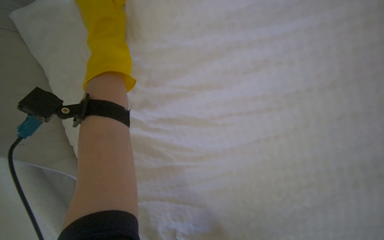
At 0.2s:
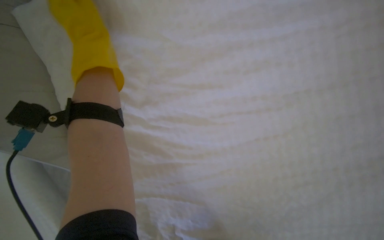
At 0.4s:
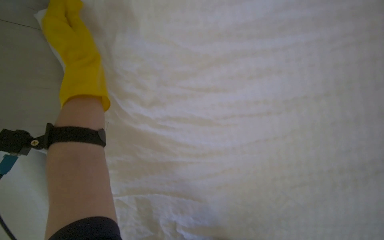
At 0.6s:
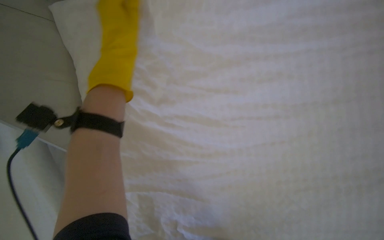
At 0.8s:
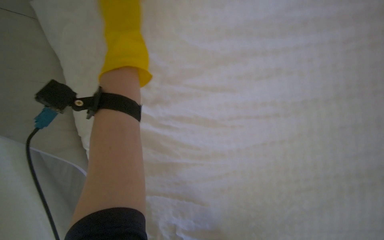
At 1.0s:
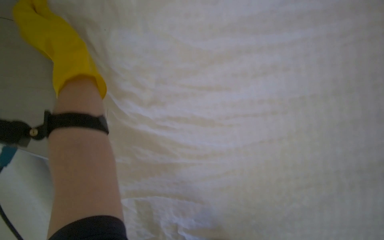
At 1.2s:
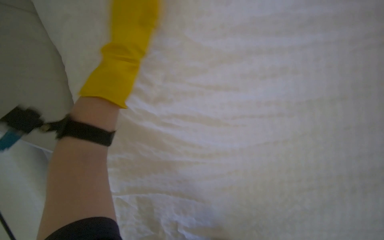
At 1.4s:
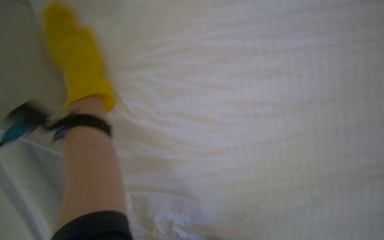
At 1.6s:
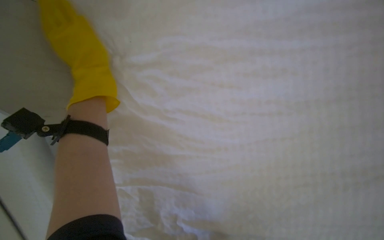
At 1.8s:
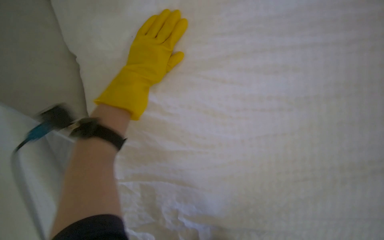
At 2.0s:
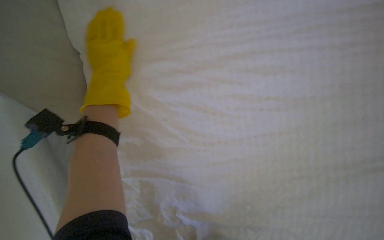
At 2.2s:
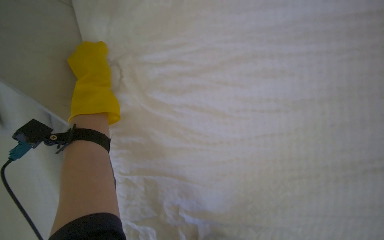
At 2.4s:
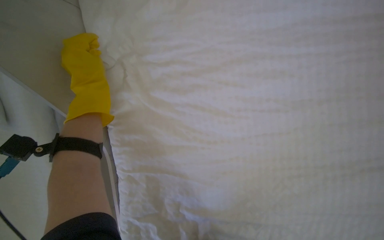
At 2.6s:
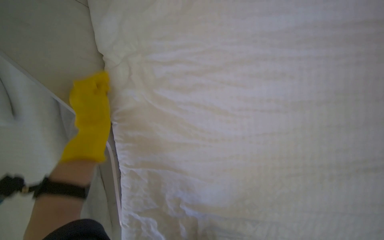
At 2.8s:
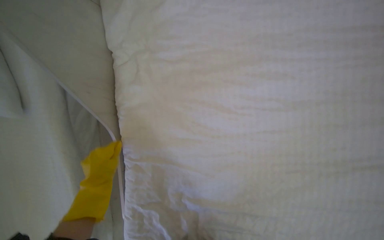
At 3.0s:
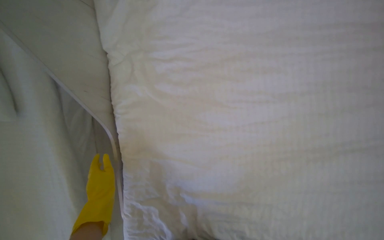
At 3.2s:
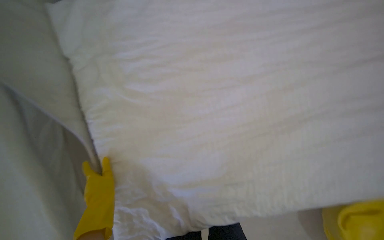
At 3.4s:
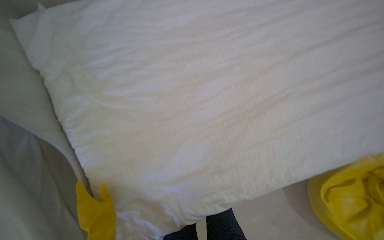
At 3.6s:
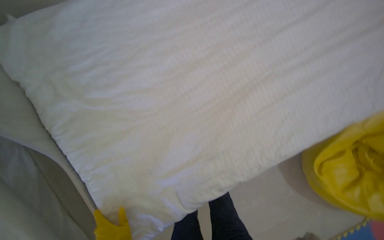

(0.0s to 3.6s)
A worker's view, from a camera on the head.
Job: organizing items.
The whole recording: Adjusting pillows on beds. Adjusts pillows on two beds.
0.0s - 1.8s: The left hand moves roughly 15 cm to the left and comes back.
1.8s - 3.6s: The head turns to the right by approximately 25 degrees.

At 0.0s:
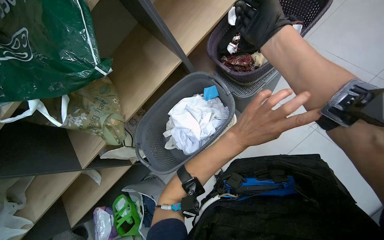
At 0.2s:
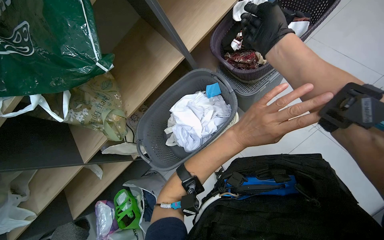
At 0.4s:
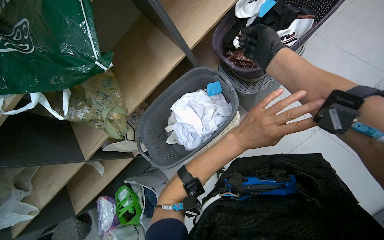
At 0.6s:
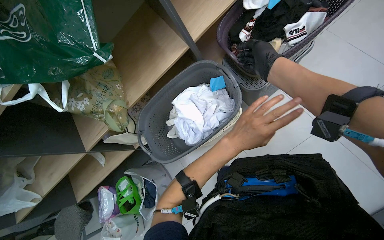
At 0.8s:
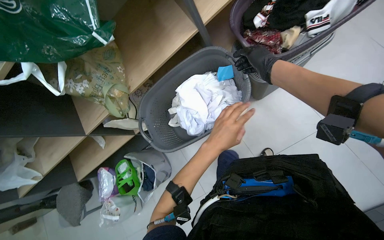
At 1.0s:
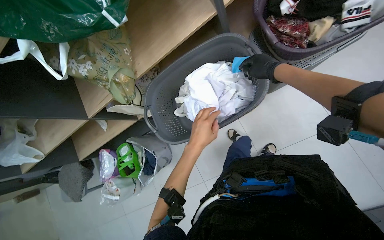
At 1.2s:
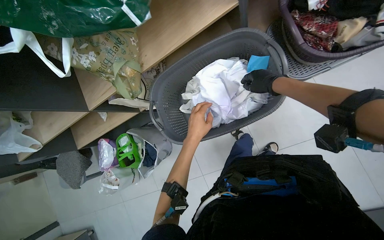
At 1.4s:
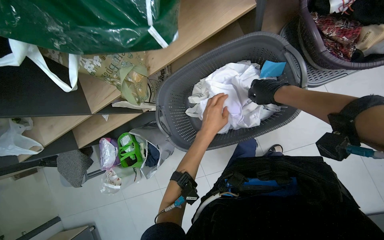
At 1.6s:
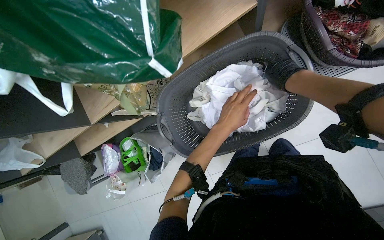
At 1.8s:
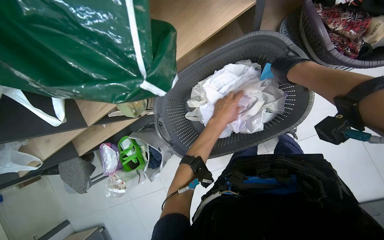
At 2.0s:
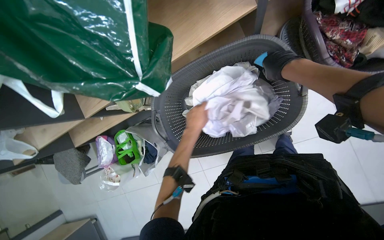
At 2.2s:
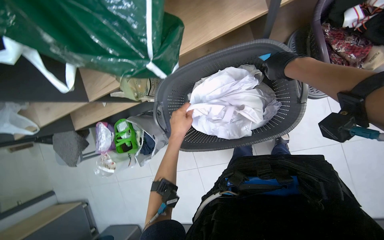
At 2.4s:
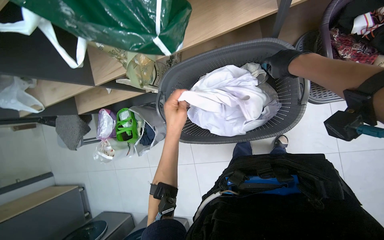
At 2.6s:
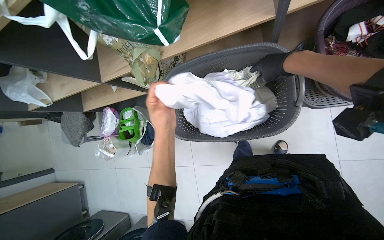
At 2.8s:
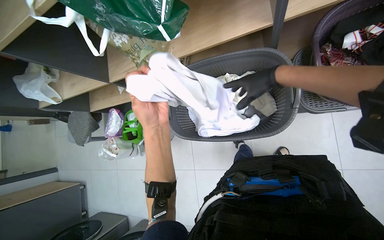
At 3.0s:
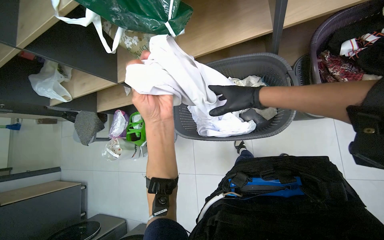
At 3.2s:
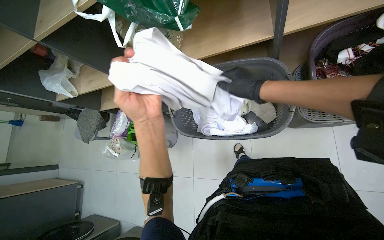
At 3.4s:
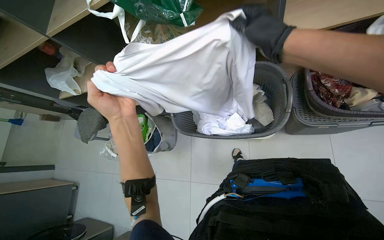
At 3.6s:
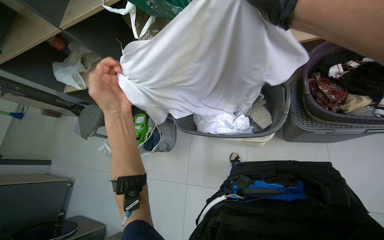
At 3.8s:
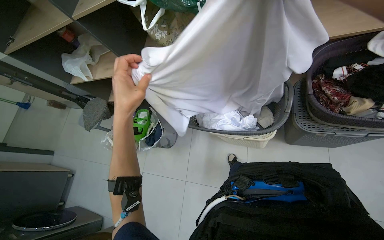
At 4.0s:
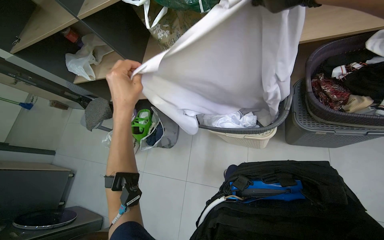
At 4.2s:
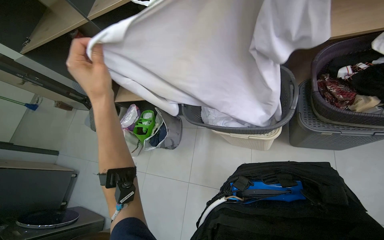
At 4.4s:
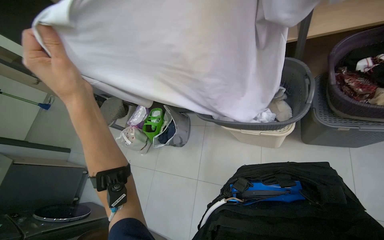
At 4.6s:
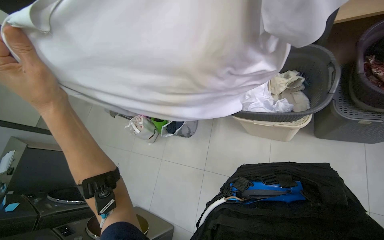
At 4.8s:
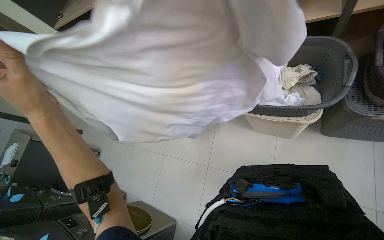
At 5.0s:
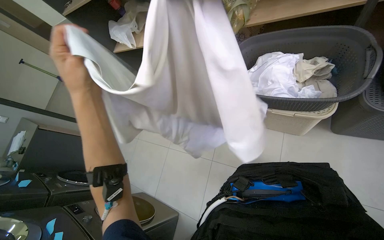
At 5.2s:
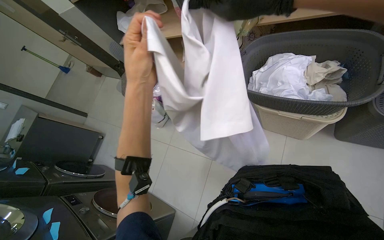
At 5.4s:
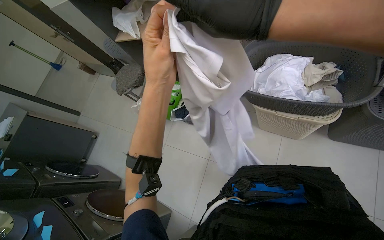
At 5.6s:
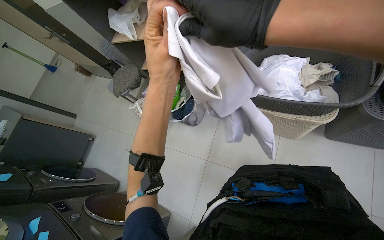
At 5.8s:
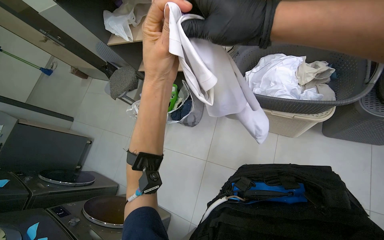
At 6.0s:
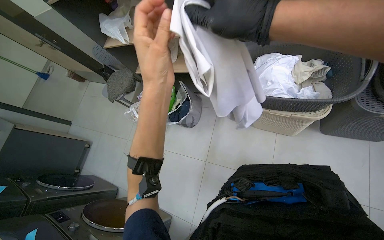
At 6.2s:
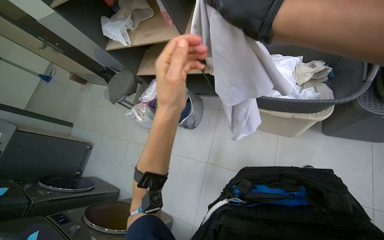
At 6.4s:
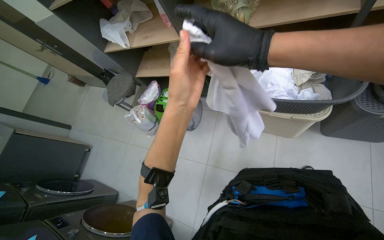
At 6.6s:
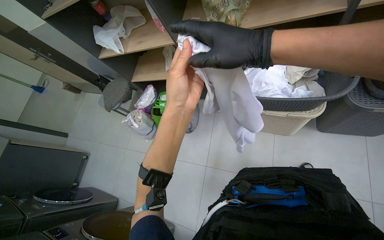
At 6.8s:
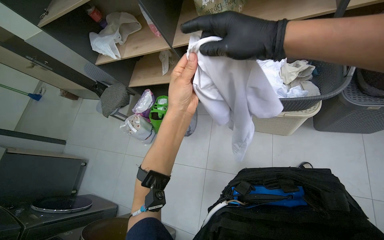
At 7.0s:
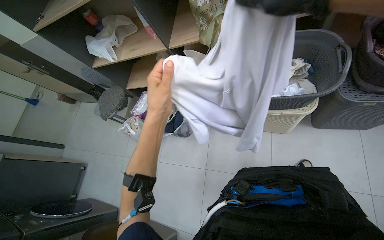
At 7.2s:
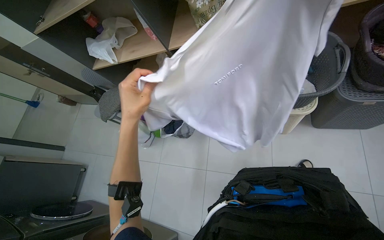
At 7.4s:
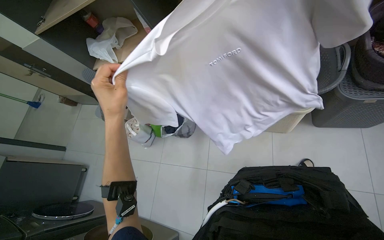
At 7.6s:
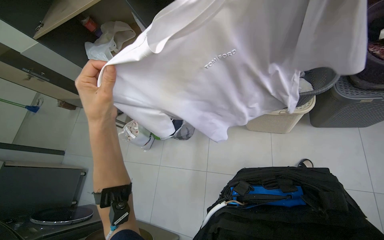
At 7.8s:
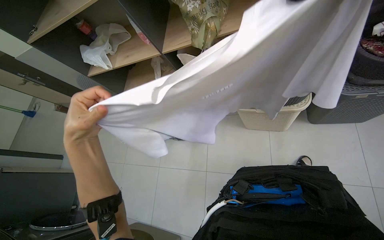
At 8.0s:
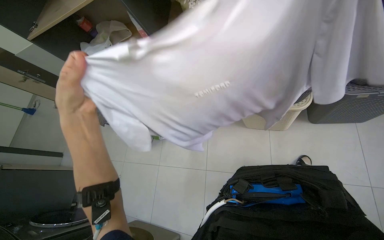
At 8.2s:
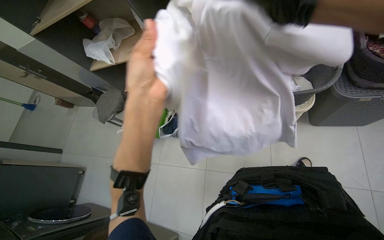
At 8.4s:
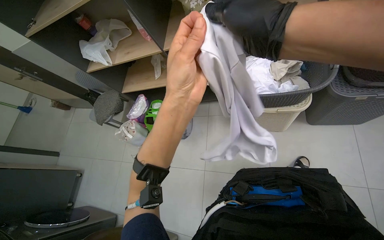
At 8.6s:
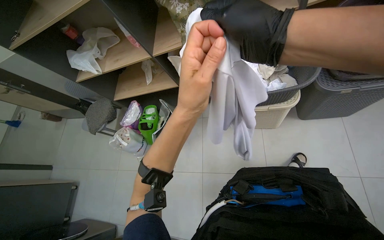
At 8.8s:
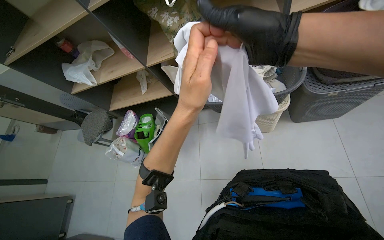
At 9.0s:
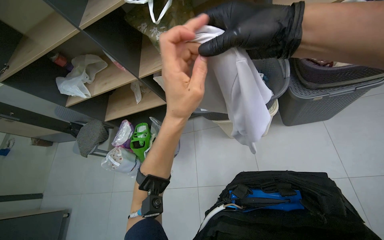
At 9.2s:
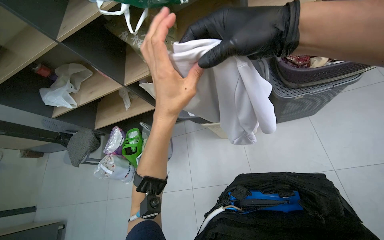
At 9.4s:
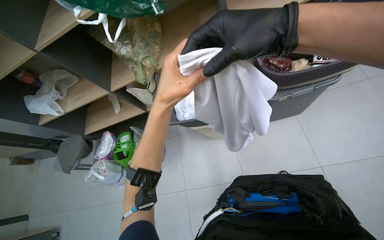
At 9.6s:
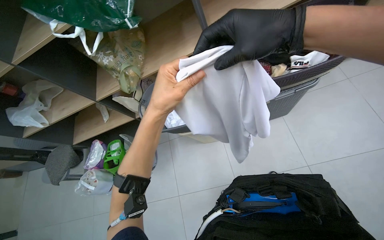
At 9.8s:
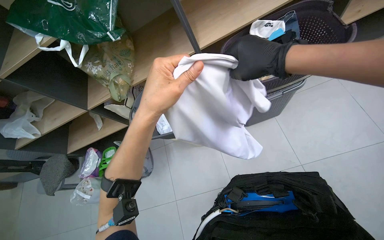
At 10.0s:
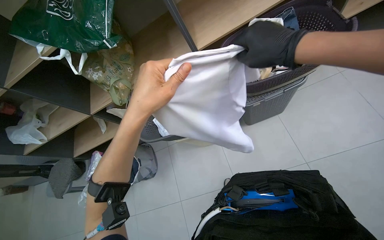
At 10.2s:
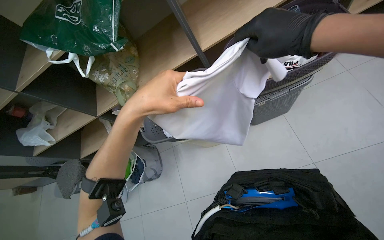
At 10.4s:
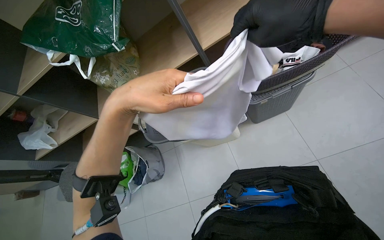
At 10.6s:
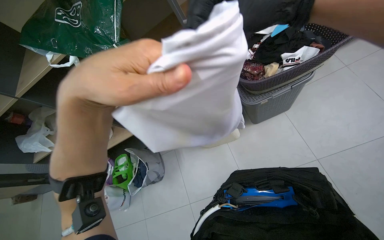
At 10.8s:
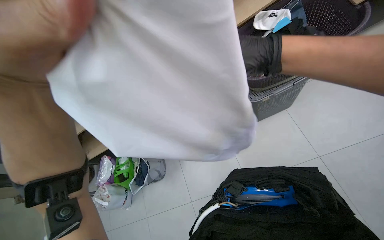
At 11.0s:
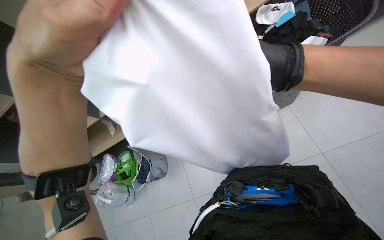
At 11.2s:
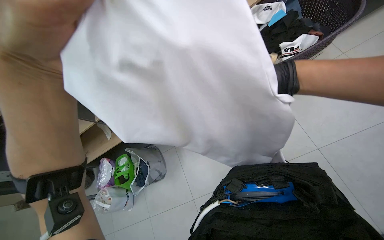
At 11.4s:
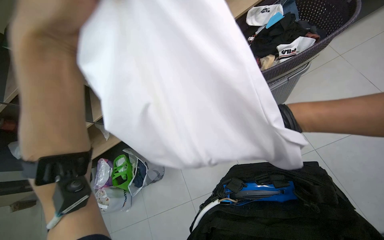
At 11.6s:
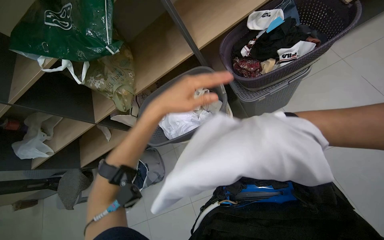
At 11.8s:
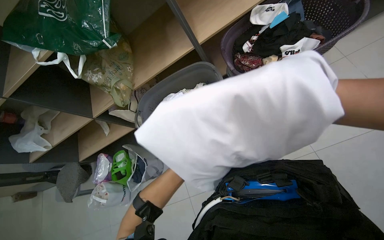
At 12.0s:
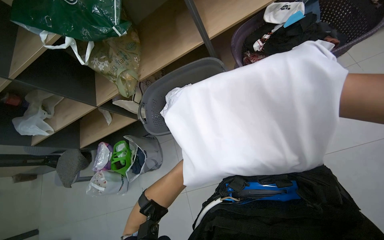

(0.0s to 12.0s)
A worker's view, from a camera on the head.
Job: managing laundry.
The whole recording: Sorting and organizing laundry. The worker sorts and organizes white clothes from a basket onto a shelf.
0.0s - 1.6s: The view tilts some 25 degrees downward.
1.6s - 3.0s: The left hand shifts approximately 30 cm nearer to the camera and to the left, while the right hand is displaced to the left by approximately 10 cm.
3.0s - 4.4s: The left hand shifts approximately 20 cm to the left and nearer to the camera.
4.4s - 6.0s: The left hand shifts about 10 cm to the right.
7.6s - 9.0s: The left hand shifts some 25 cm to the right.

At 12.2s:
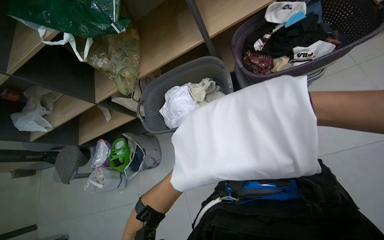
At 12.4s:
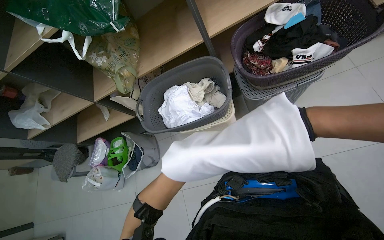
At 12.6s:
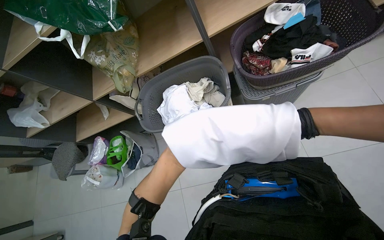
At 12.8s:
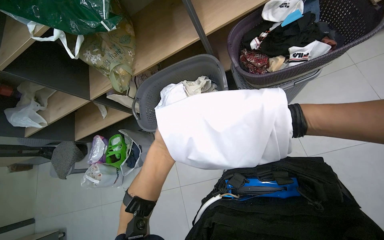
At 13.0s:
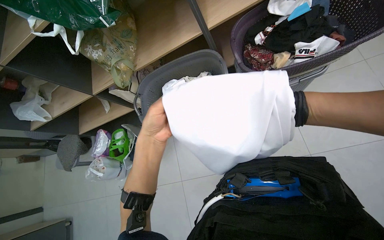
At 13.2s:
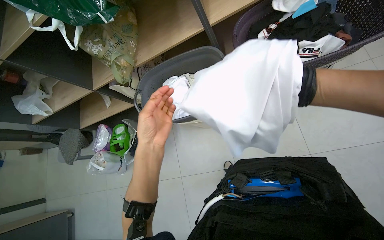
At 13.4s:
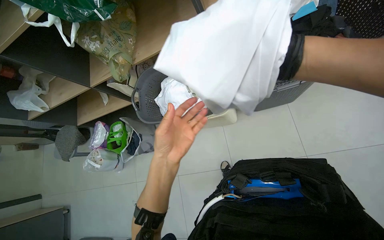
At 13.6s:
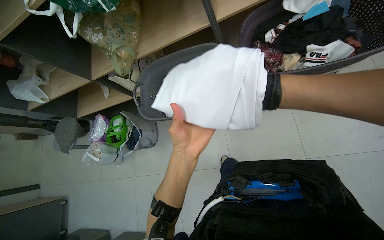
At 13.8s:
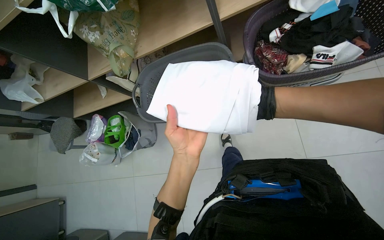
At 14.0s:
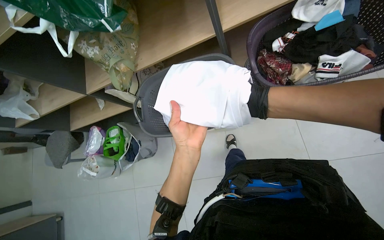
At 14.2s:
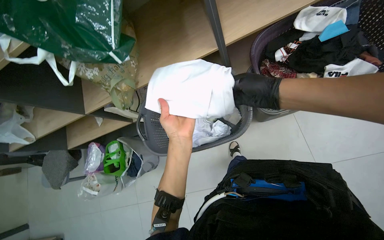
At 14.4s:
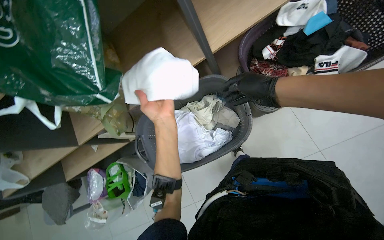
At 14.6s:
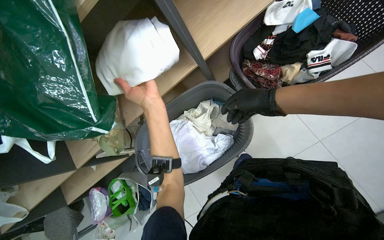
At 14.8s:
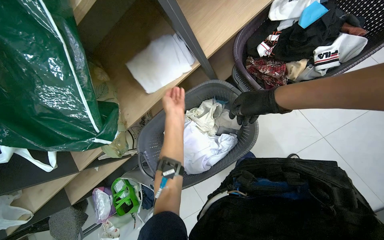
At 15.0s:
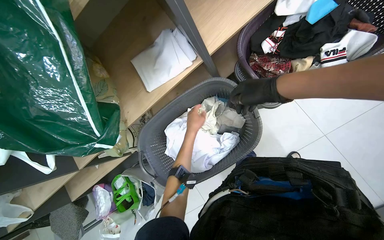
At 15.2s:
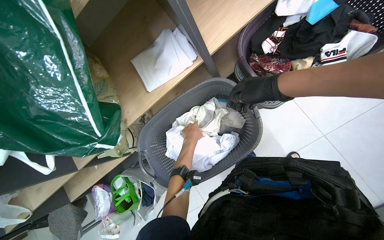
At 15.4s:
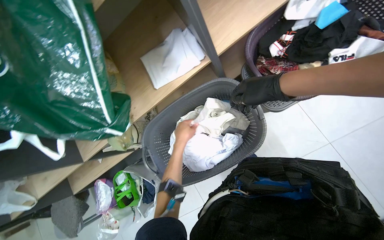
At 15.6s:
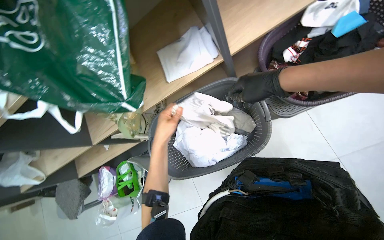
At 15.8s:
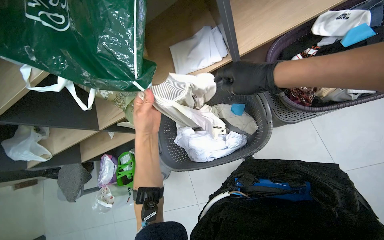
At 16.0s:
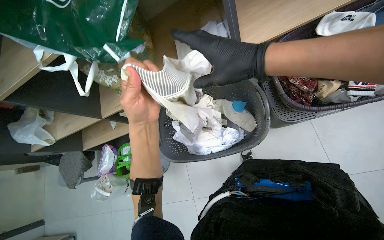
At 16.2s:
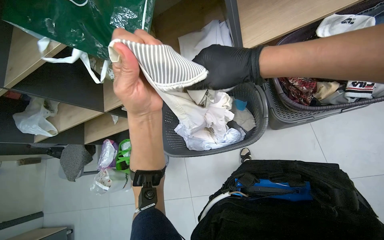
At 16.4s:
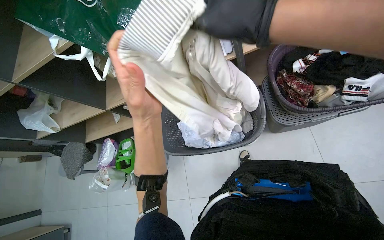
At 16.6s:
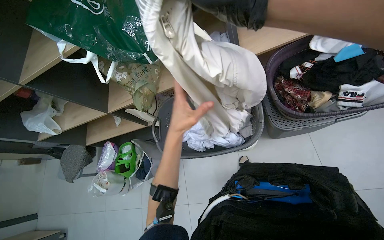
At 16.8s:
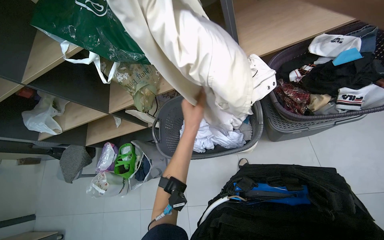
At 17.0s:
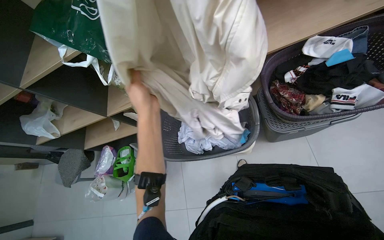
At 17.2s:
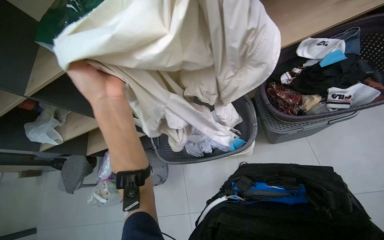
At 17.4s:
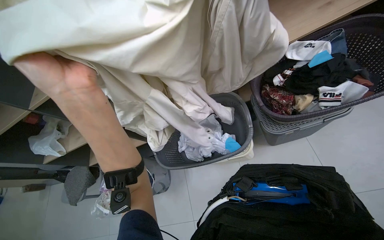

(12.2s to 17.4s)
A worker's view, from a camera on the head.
Job: managing laundry.
The whole recording: Sorting and organizing laundry. The worker sorts and organizes white clothes from a basket onto a shelf.
14.0s - 15.6s: The left hand travels to the left and farther from the camera by some 30 cm; the right hand goes some 20 cm to the left and up the picture.
15.6s - 17.4s: The left hand swings nearer and farther, roughly 30 cm each way, with 2 reversals.
